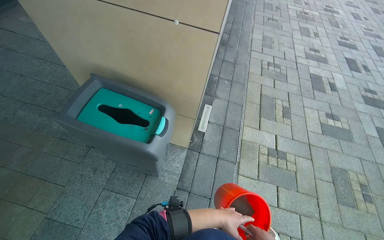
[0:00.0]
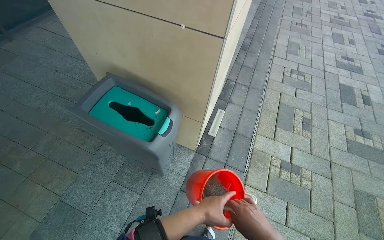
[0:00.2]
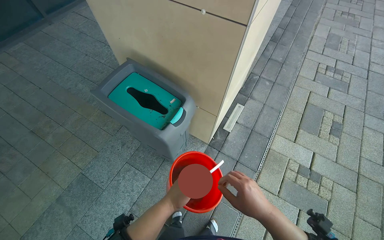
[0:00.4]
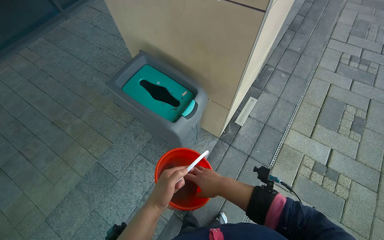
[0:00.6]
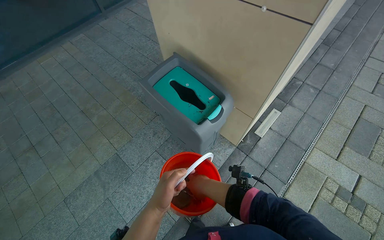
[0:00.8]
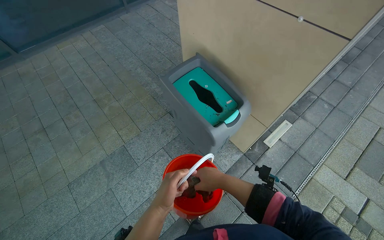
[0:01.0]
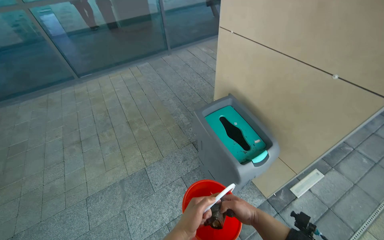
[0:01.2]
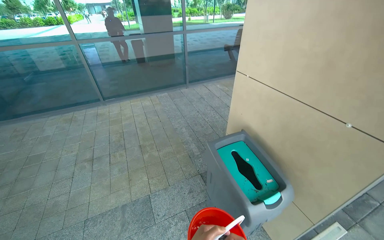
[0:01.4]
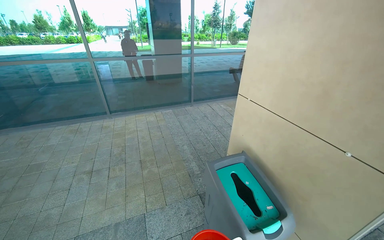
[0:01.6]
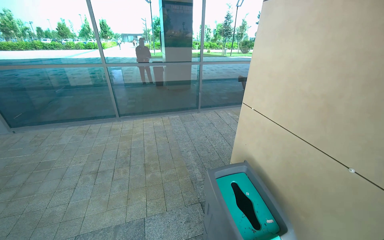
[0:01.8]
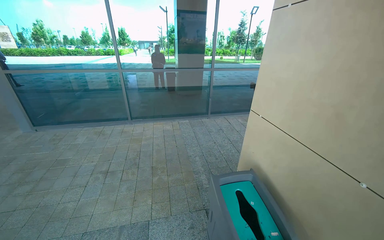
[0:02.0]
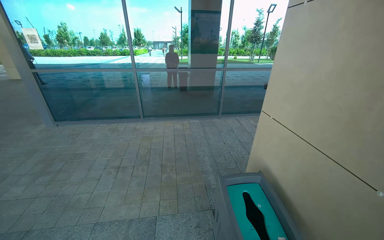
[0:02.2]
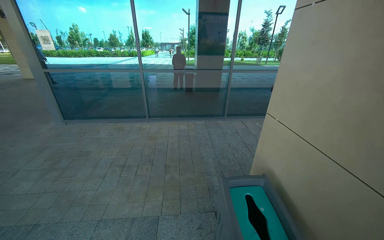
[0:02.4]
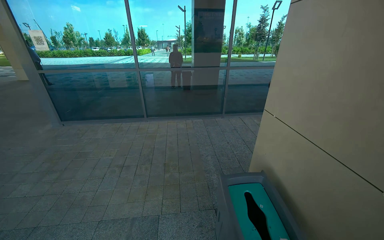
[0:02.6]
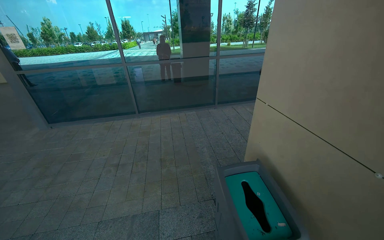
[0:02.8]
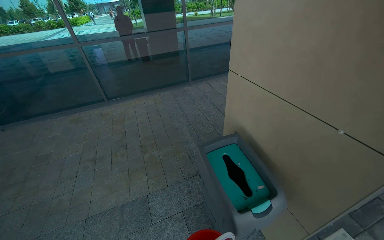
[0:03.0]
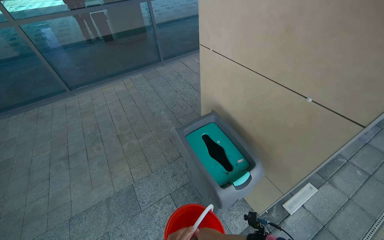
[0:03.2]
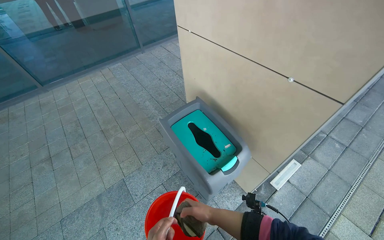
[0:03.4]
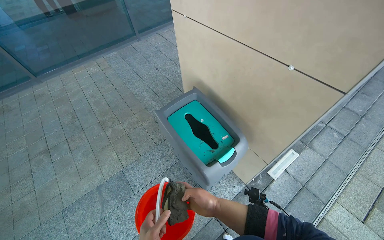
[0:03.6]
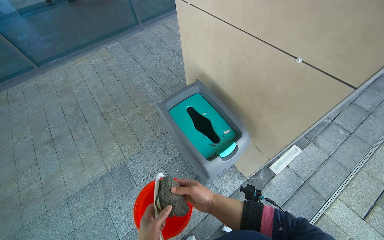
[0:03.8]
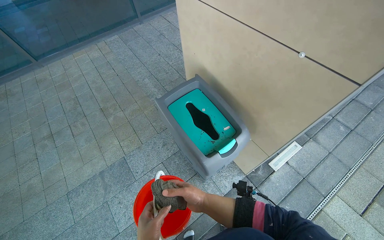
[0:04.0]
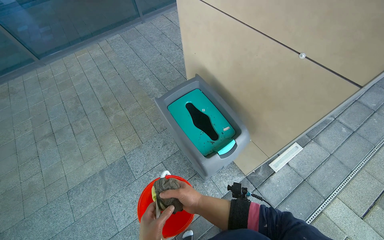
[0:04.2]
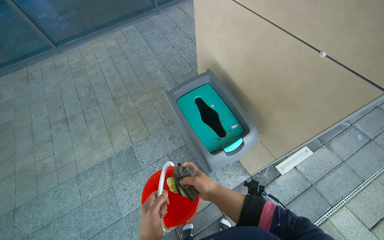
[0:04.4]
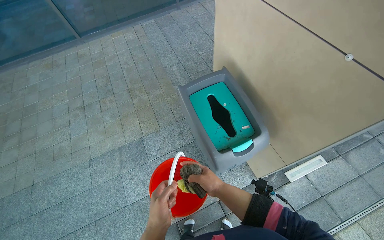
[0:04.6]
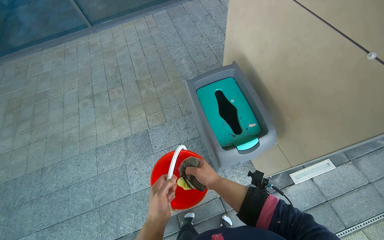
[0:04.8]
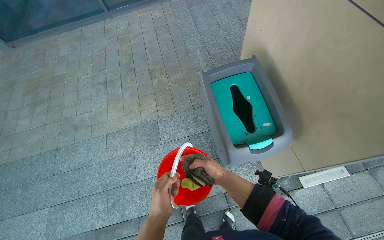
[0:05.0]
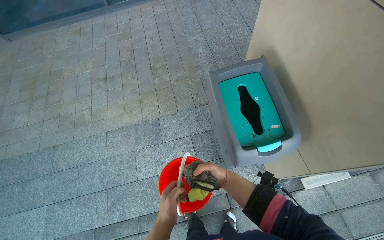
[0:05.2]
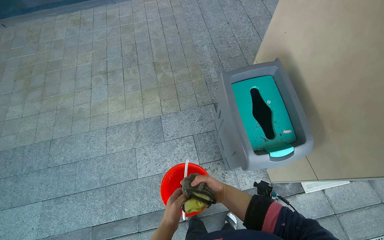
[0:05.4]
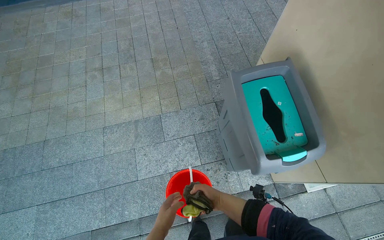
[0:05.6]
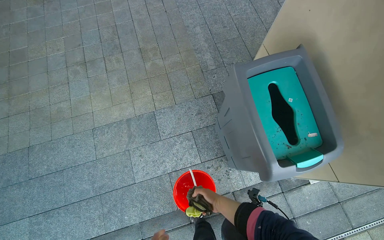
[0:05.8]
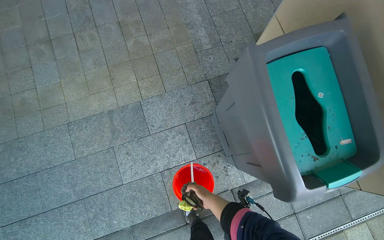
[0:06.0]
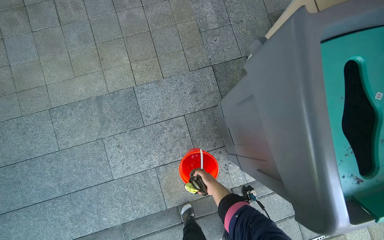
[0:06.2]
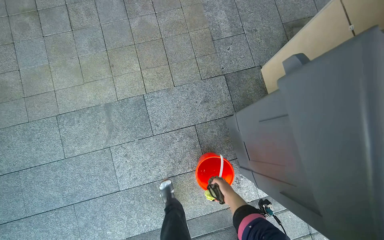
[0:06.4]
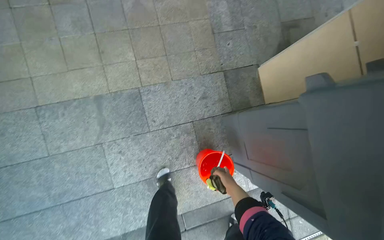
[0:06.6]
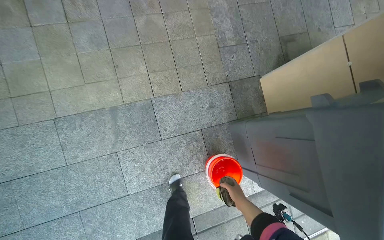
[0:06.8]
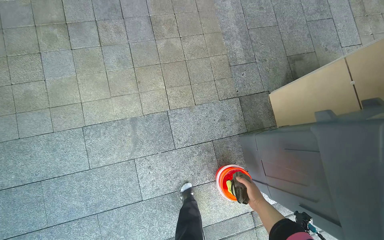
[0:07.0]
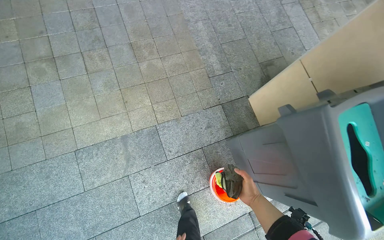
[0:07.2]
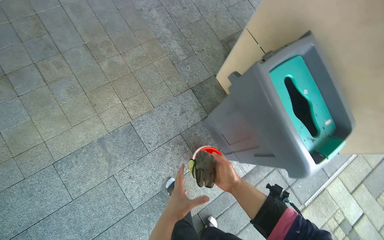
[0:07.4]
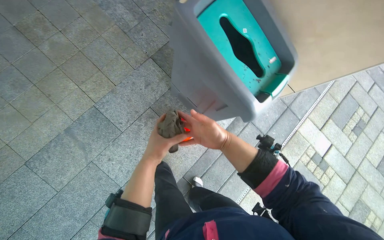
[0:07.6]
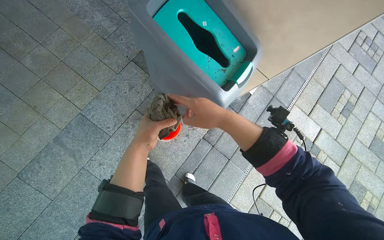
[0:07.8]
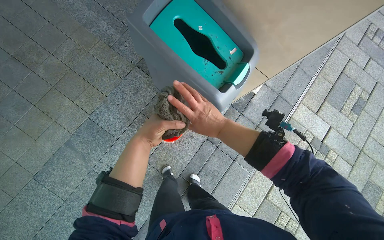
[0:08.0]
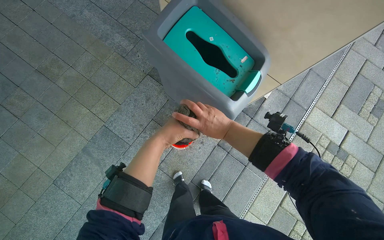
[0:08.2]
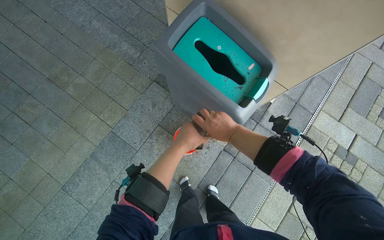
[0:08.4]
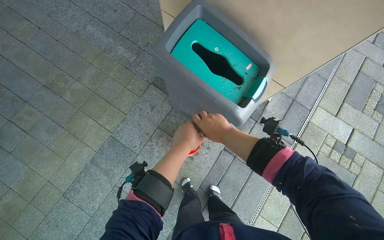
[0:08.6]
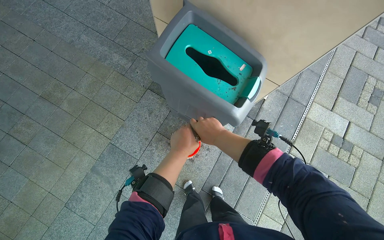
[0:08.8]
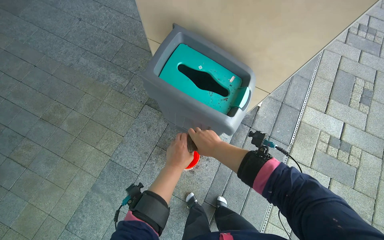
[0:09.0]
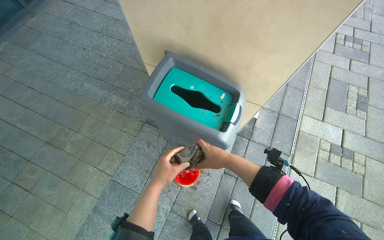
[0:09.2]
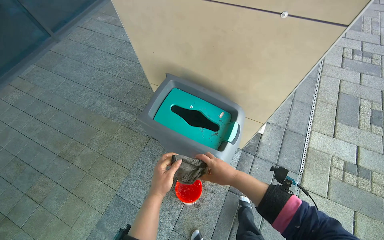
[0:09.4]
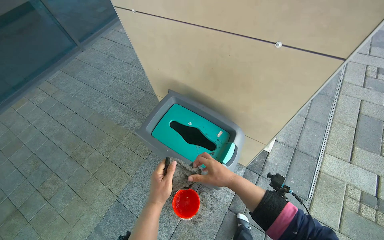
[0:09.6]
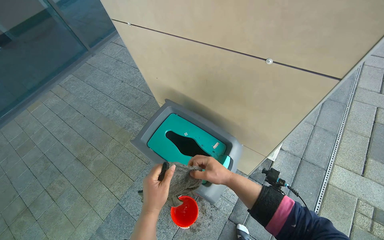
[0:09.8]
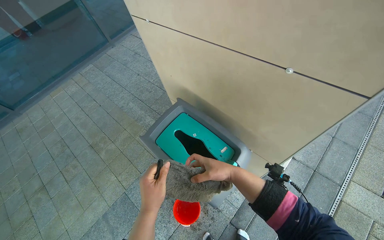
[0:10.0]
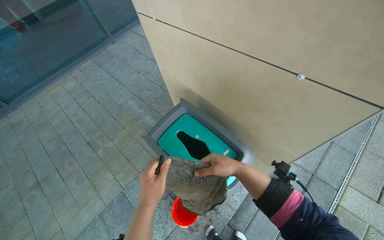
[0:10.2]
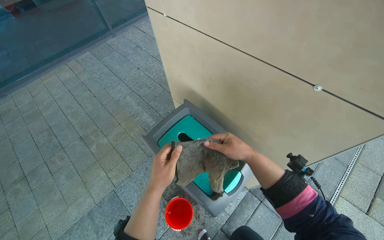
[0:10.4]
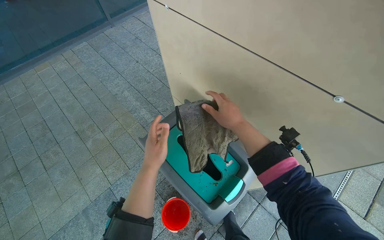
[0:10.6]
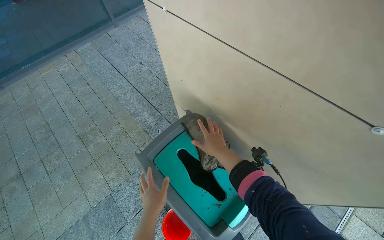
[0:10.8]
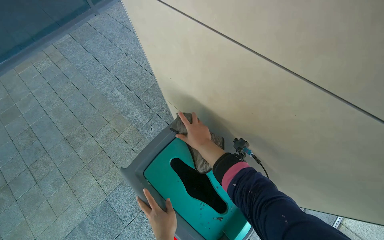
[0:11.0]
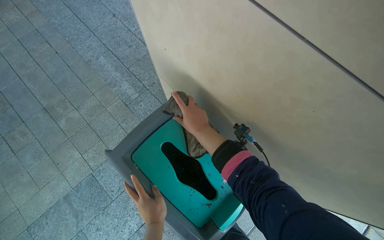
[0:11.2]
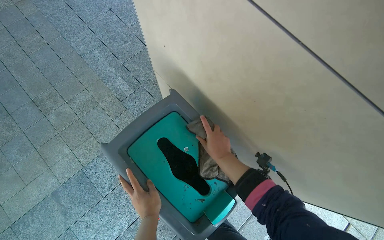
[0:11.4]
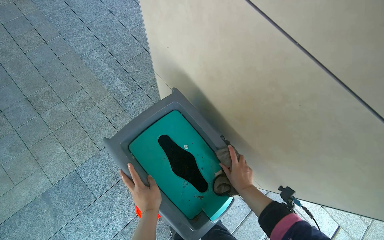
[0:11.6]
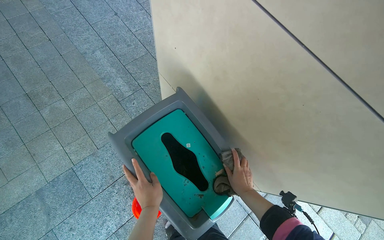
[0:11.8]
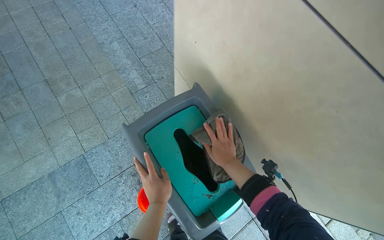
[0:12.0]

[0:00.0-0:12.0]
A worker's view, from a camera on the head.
Job: managing trash.
The whole recording: Cleaning outdoor trash bin. The worker cleans an outdoor trash bin using a cloth and a bucket of water.
0:00.0 to 0:01.6: The wearer looks roughly 55 degrees further to the left. The wearer looks approximately 30 degrees further upward.
0:03.0 to 0:04.4: The camera pitches downward, by some 20 degrees.
0:04.4 to 0:06.0: The head travels about 50 cm. The view tips downward by roughly 20 degrees.
0:06.0 to 0:07.6: The wearer looks approximately 30 degrees further to the right.
0:09.0 to 0:10.4: The wearer's head swings some 20 degrees to the left. The right hand shifts approximately 20 cm to the right.
0:10.4 to 0:12.0: The view tilts some 15 degrees downward. The right hand goes up and down the picture, some 25 cm each way, reversing 2 times.

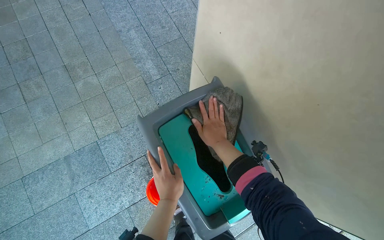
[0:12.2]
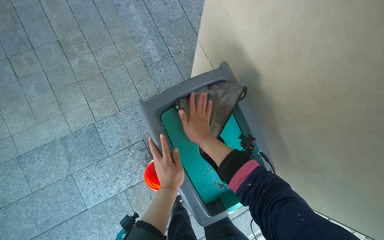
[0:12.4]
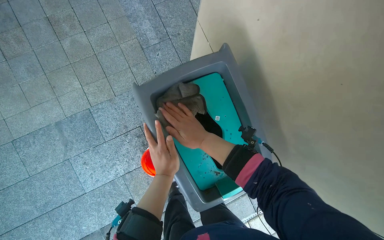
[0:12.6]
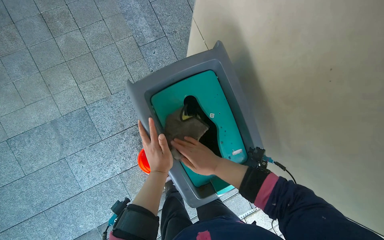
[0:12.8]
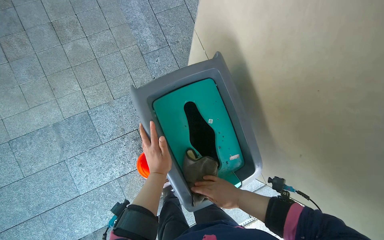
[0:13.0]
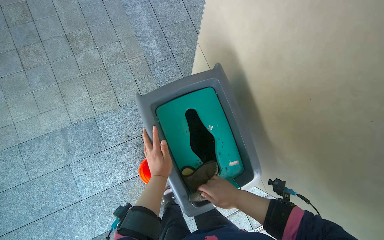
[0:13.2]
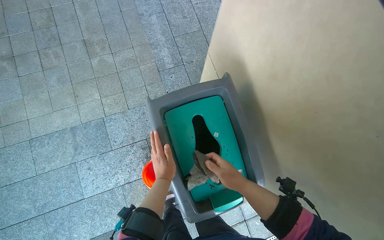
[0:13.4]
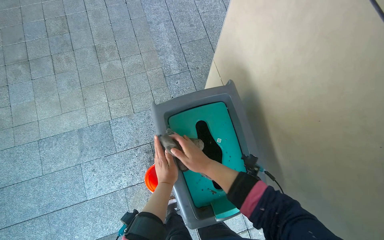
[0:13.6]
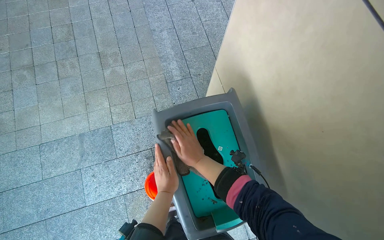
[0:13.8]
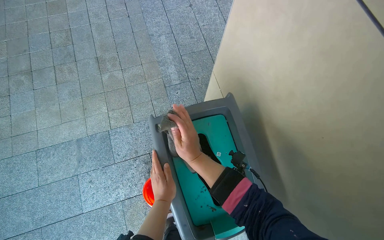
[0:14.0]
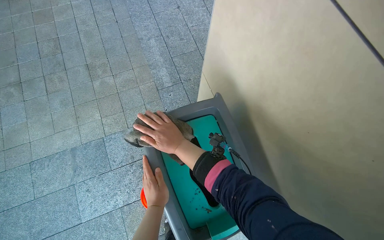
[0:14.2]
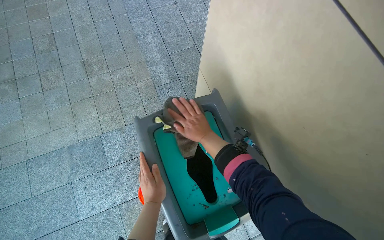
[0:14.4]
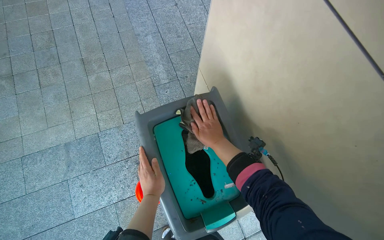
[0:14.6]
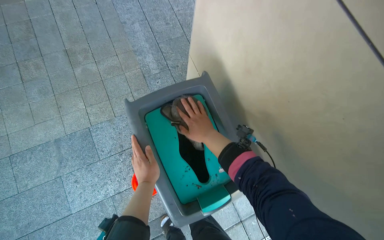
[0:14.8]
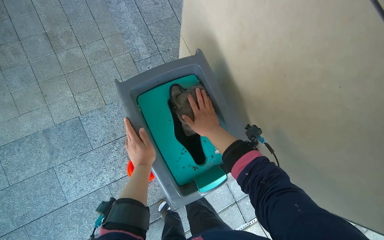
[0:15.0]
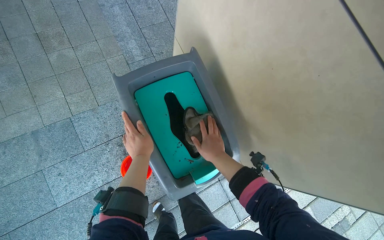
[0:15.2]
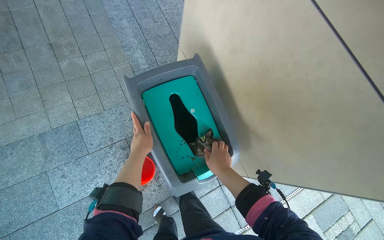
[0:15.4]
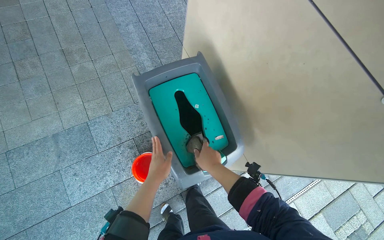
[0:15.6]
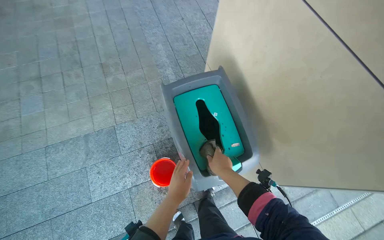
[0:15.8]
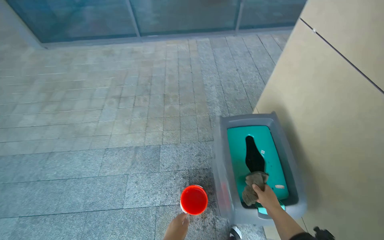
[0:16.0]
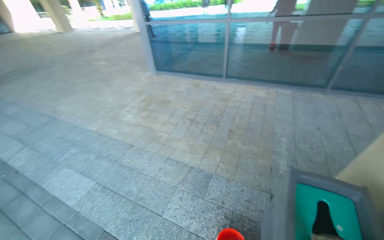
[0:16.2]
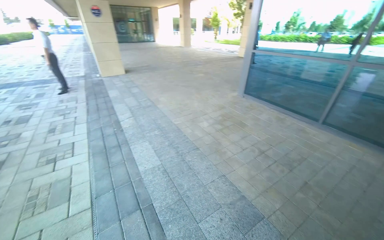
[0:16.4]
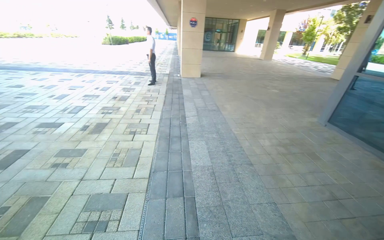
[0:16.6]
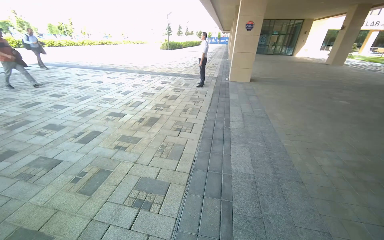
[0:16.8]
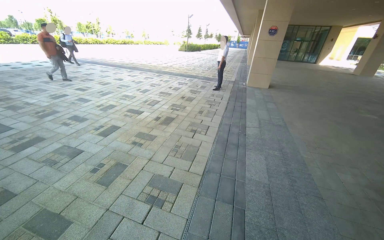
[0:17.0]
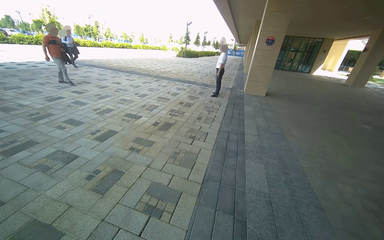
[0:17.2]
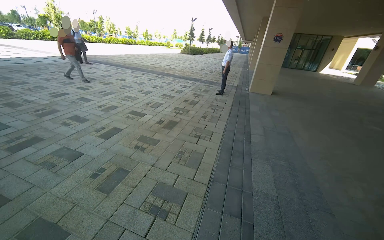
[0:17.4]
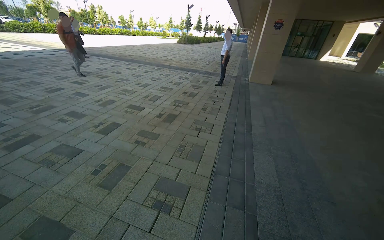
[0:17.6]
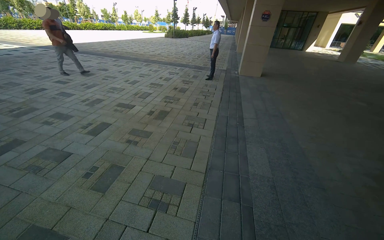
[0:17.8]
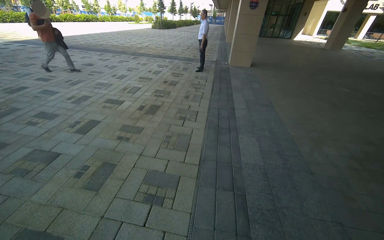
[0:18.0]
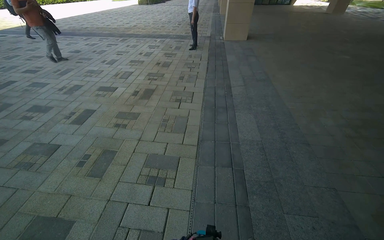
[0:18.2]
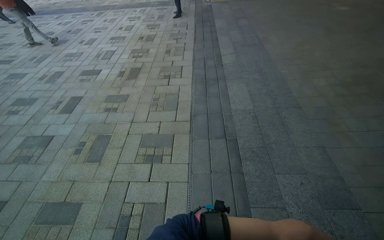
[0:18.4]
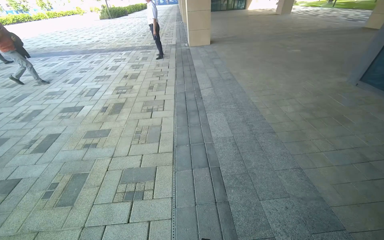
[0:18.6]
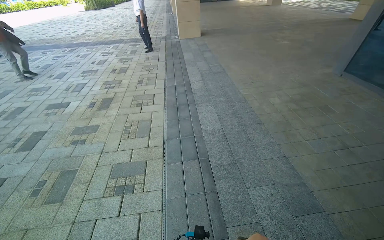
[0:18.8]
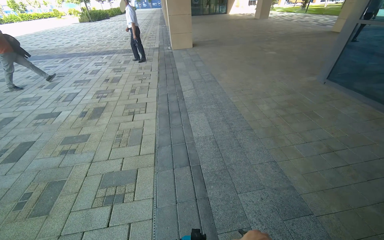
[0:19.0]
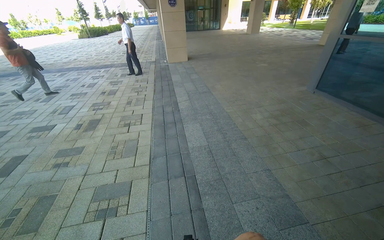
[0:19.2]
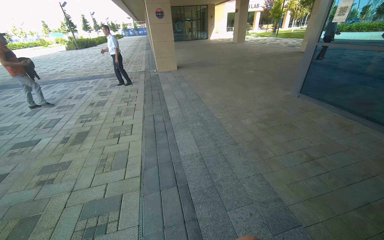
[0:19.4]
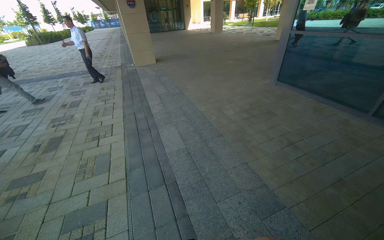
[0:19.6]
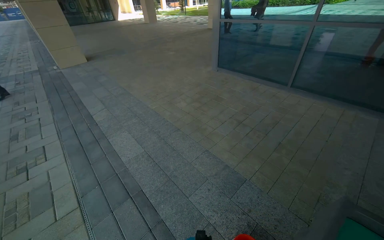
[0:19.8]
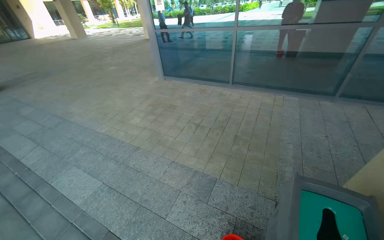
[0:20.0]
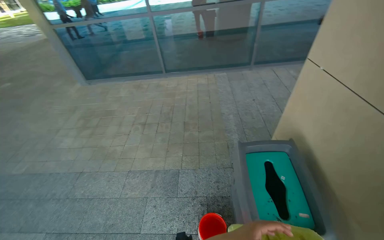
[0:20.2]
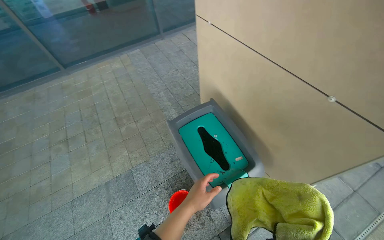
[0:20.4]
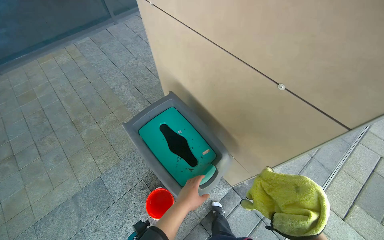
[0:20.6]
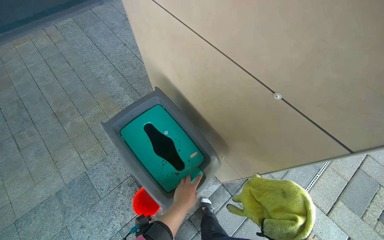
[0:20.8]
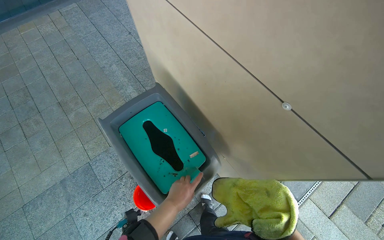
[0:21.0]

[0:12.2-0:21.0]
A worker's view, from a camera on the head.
Job: managing trash.
The whole recording: Cleaning outdoor trash bin. The worker cleans an outdoor trash bin using a cloth and a bucket of water.
0:12.2 to 0:13.6: The right hand moves nearer to the camera, roughly 10 cm, and reaches approximately 25 cm down the picture, then returns.
0:13.6 to 0:15.2: The right hand moves to the right, roughly 15 cm.
0:15.2 to 0:16.6: The wearer moves some 60 cm. The head rotates some 115 degrees to the left. The view tips upward by about 45 degrees.
0:18.0 to 0:19.6: The camera travels to the right, approximately 40 cm. The head rotates roughly 30 degrees to the right.
0:19.6 to 0:21.0: The head travels some 50 cm. The head rotates some 105 degrees to the right. The camera pitches downward, by some 25 degrees.
